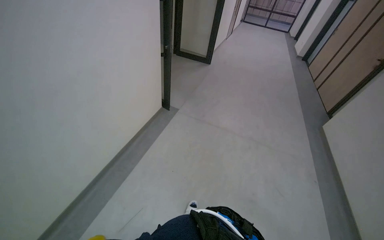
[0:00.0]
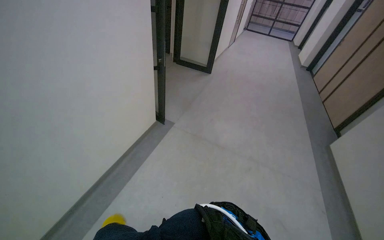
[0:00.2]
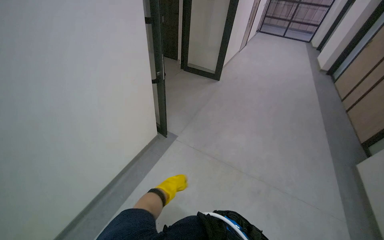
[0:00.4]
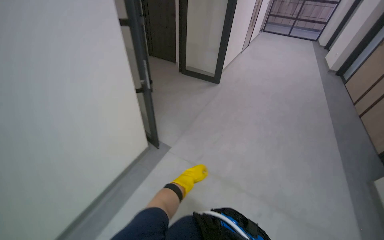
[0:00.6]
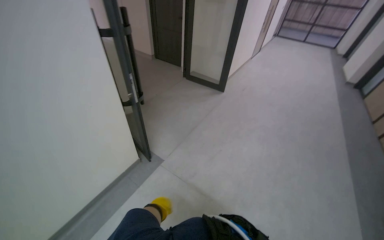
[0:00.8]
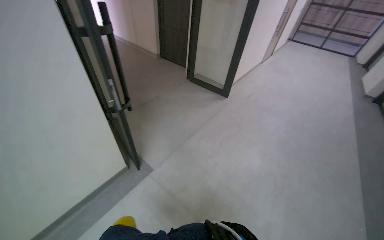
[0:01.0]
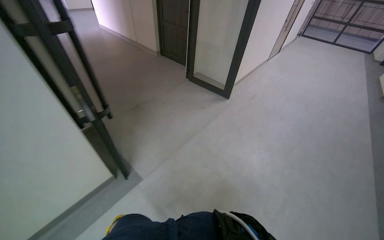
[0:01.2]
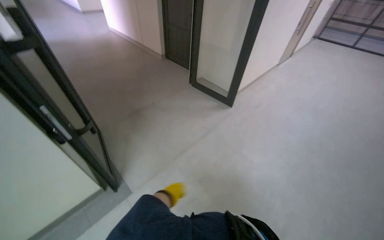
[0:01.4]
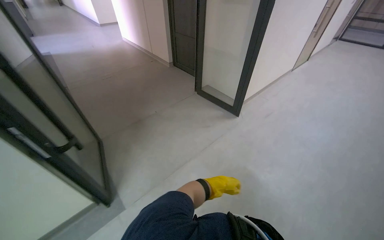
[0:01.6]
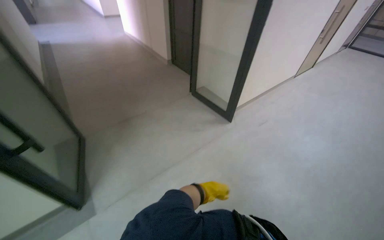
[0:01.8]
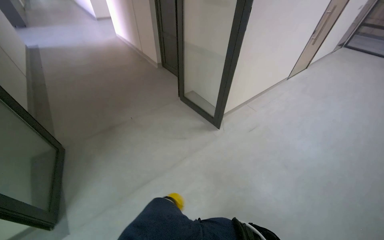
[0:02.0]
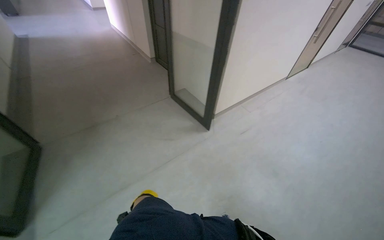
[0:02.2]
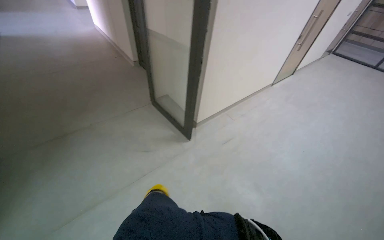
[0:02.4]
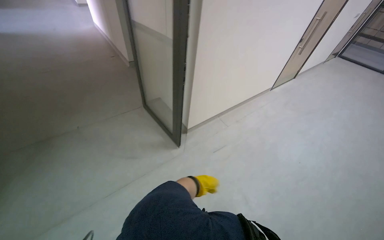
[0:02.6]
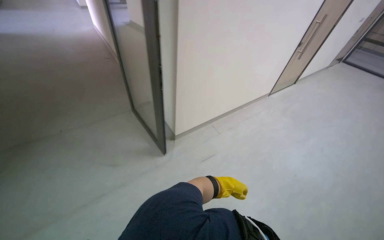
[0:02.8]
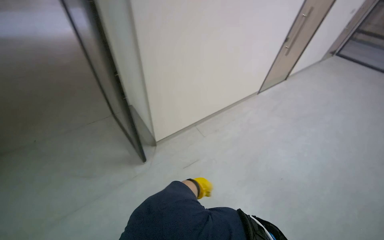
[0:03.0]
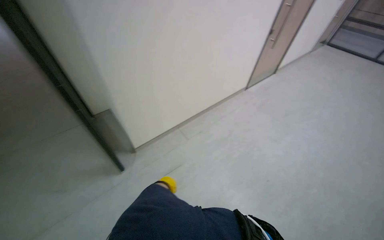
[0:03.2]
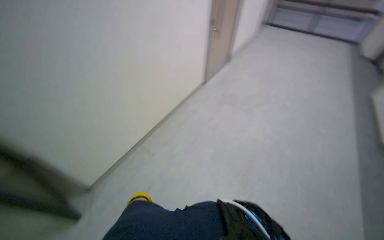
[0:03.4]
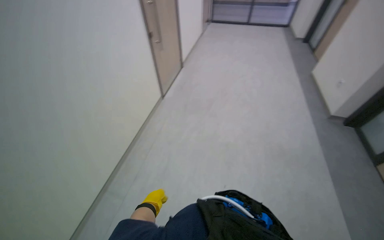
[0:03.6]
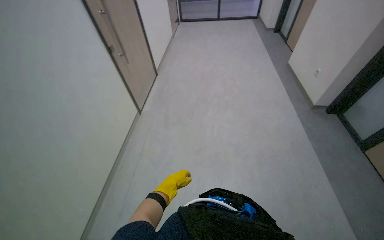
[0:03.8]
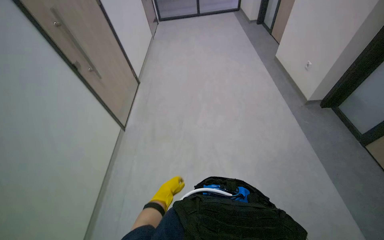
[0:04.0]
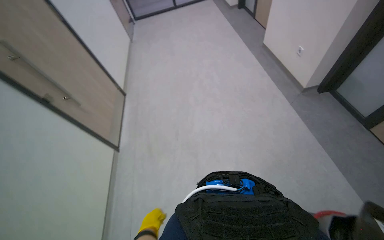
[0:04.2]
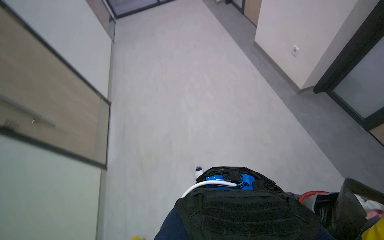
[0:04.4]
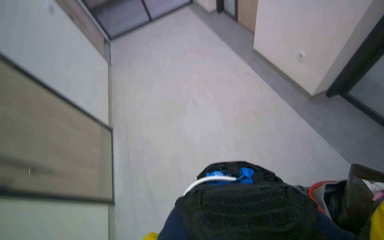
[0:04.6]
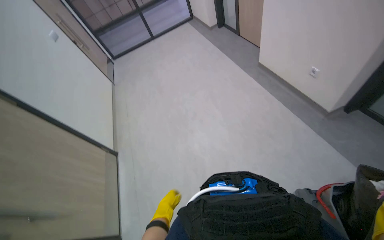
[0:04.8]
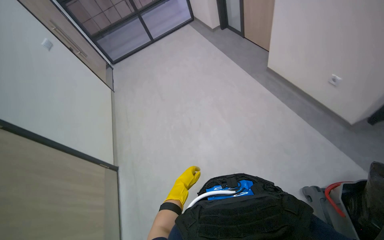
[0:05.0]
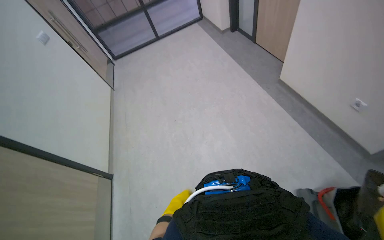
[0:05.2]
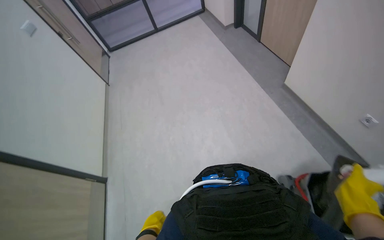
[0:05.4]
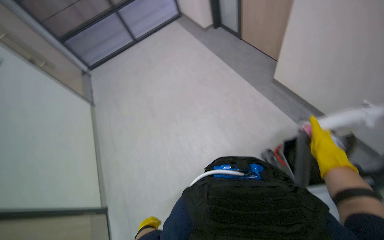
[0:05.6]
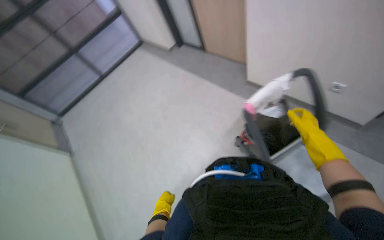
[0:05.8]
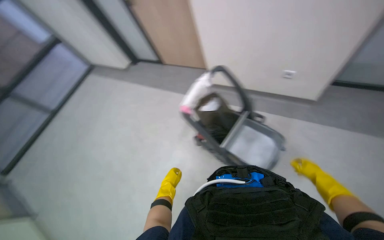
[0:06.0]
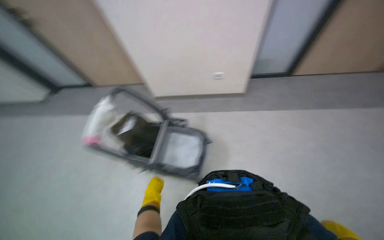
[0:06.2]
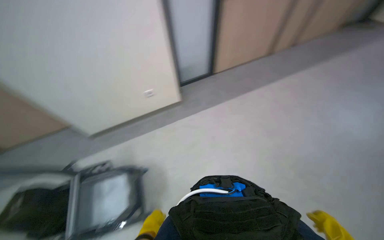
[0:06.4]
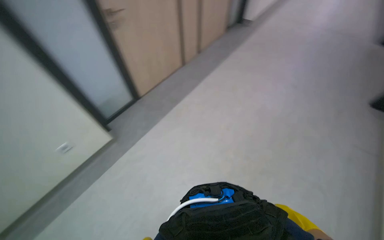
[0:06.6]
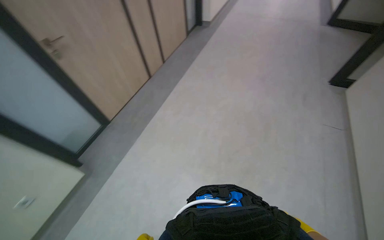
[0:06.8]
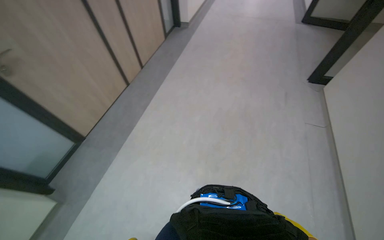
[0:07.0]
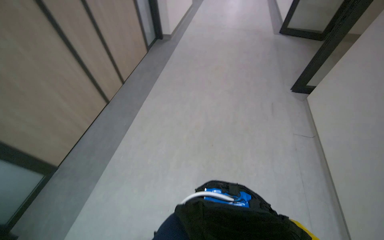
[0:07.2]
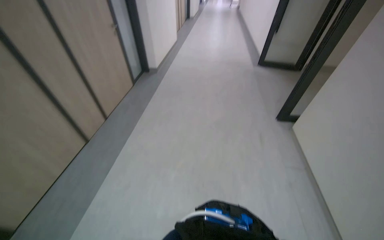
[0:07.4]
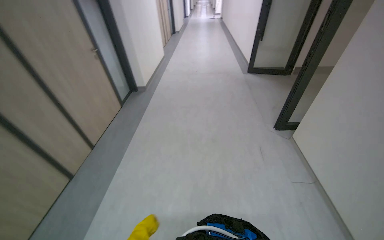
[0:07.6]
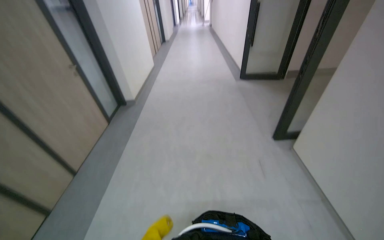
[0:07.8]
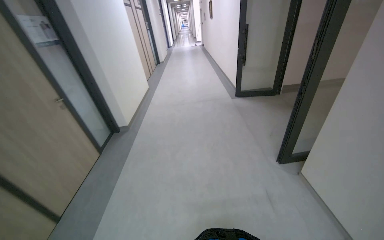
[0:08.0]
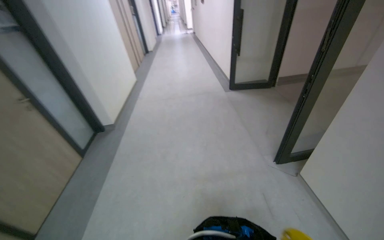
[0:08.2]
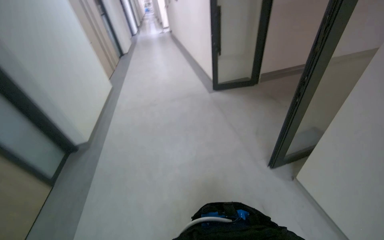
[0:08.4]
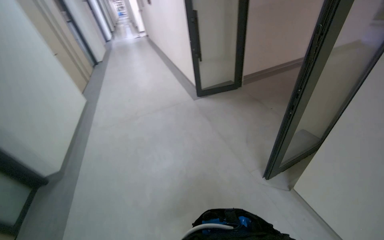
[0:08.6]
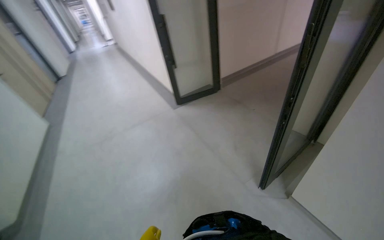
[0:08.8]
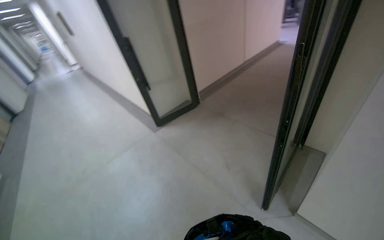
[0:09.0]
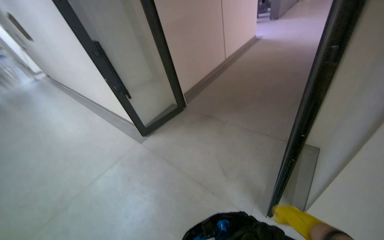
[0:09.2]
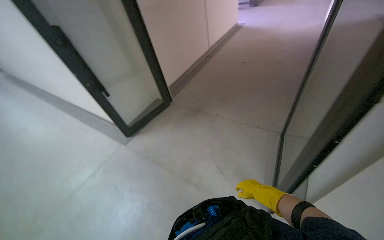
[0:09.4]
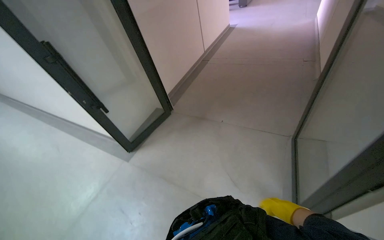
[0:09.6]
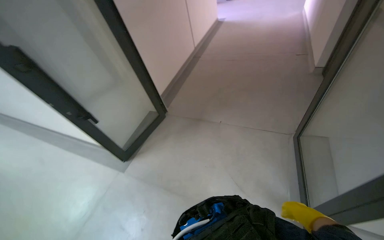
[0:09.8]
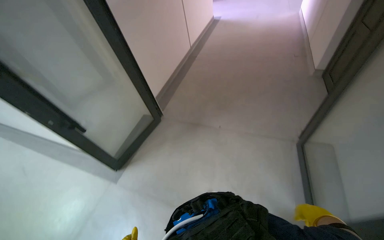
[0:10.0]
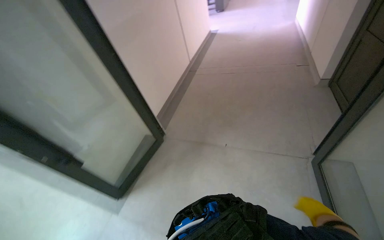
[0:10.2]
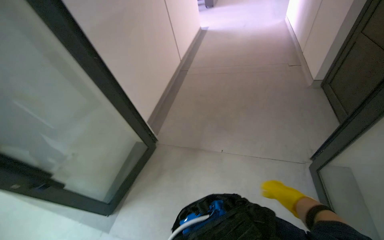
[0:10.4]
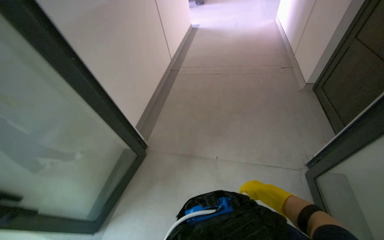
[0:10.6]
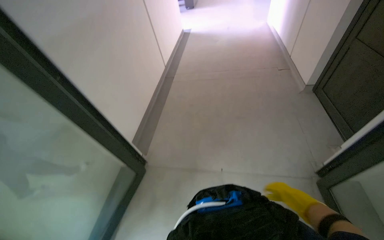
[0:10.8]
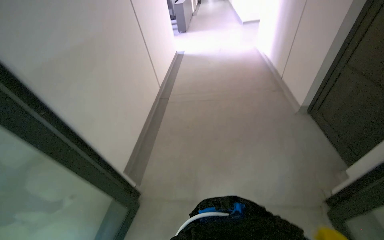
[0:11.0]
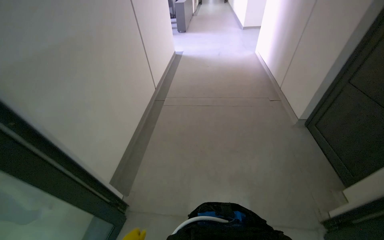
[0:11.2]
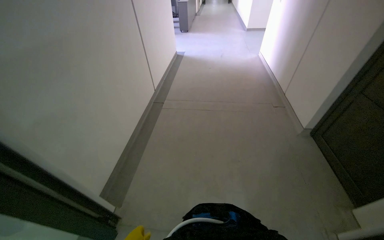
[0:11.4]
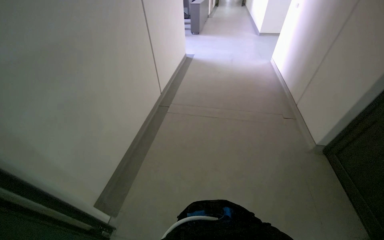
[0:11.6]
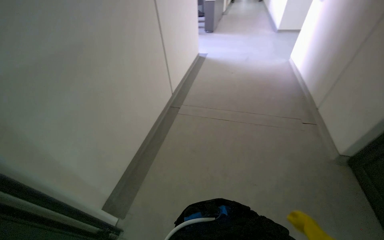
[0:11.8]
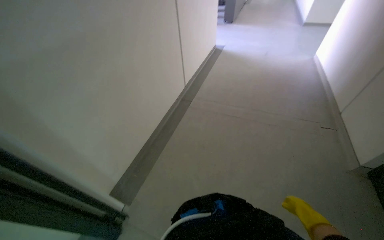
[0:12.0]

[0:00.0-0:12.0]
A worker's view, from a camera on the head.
Job: mopping floor.
The whole recording: Mopping hallway floor. The worker mops the hallway floor with a long-handled mop.
0:00.0 to 0:01.6: The camera travels approximately 2 m. The head rotates about 25 degrees to the left.
0:01.6 to 0:03.0: The camera is carried roughly 1.5 m.
0:03.0 to 0:04.4: The wearer moves some 1.5 m. The wearer looks roughly 70 degrees further to the right.
0:04.4 to 0:06.0: The wearer moves some 1 m. The wearer's head swings about 50 degrees to the right.
0:06.0 to 0:07.6: The camera is carried roughly 80 cm. The head turns to the right by about 35 degrees. The camera pitches upward, by some 20 degrees.
0:07.6 to 0:09.0: The wearer moves roughly 1.5 m. The wearer's head swings approximately 45 degrees to the right.
0:09.0 to 0:10.4: The camera is carried roughly 1 m. The wearer's head swings some 35 degrees to the right.
0:10.4 to 0:12.0: The head travels roughly 1 m.

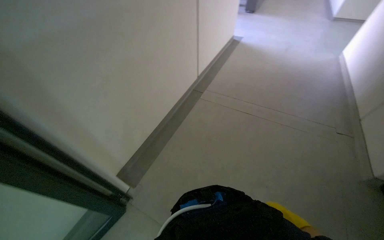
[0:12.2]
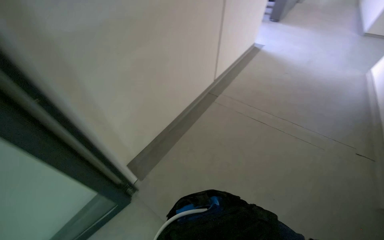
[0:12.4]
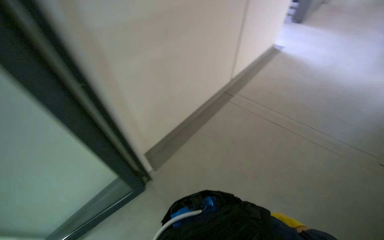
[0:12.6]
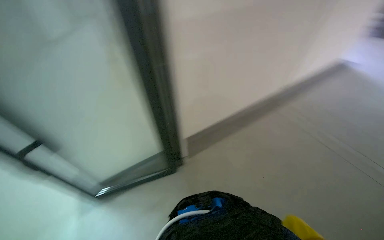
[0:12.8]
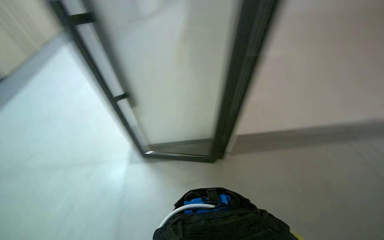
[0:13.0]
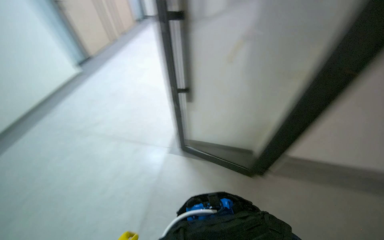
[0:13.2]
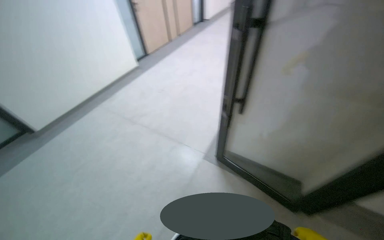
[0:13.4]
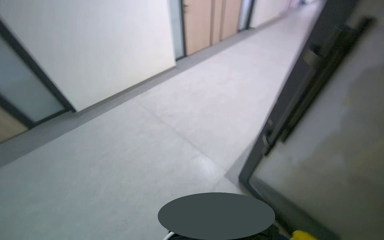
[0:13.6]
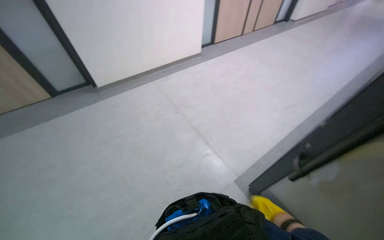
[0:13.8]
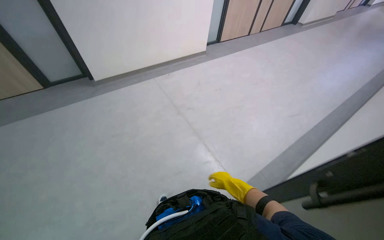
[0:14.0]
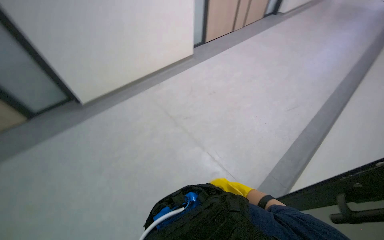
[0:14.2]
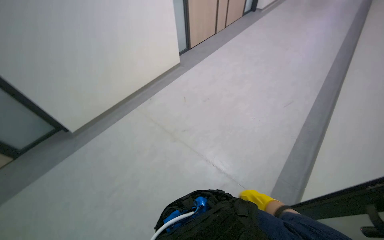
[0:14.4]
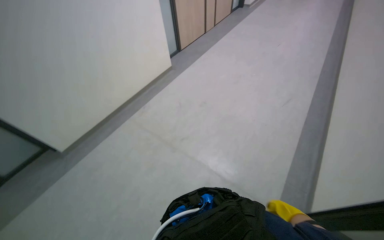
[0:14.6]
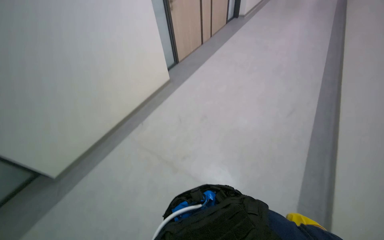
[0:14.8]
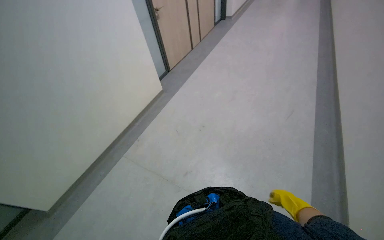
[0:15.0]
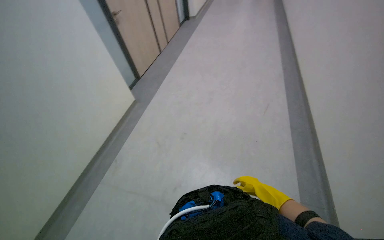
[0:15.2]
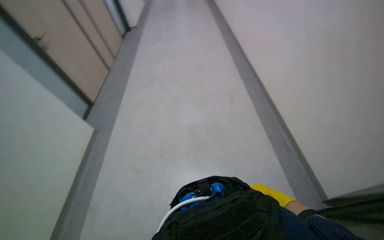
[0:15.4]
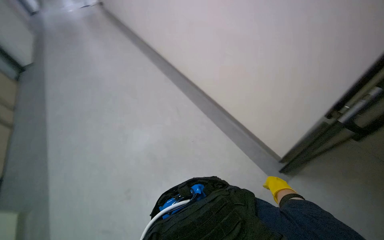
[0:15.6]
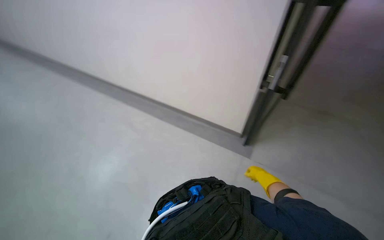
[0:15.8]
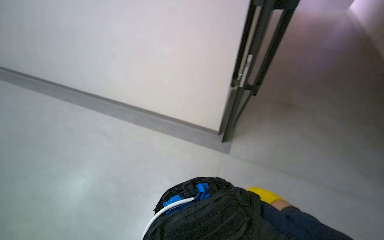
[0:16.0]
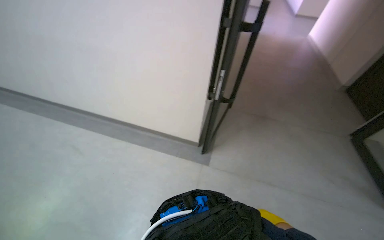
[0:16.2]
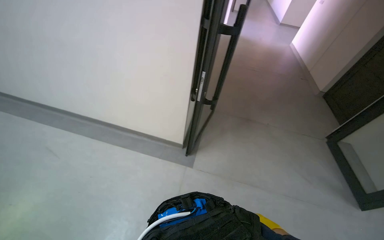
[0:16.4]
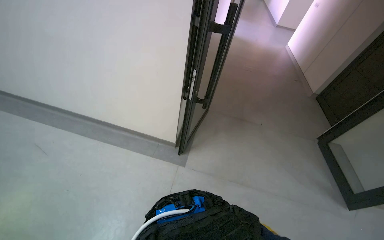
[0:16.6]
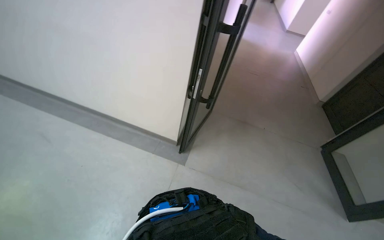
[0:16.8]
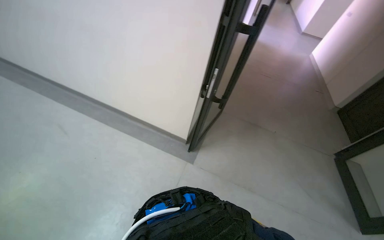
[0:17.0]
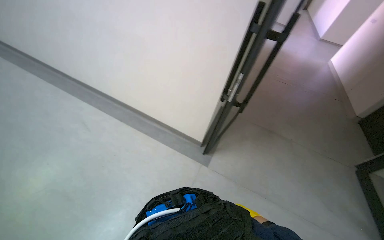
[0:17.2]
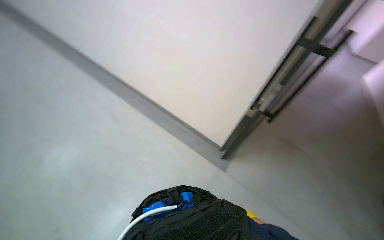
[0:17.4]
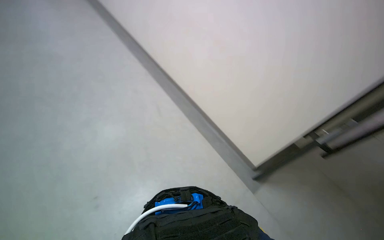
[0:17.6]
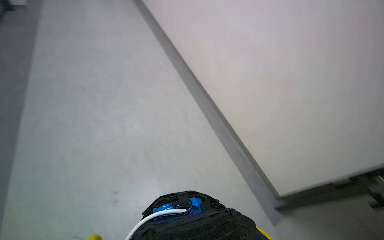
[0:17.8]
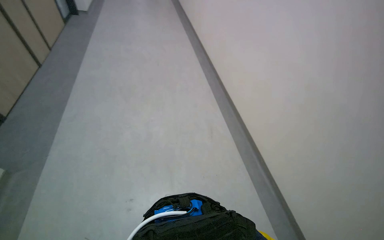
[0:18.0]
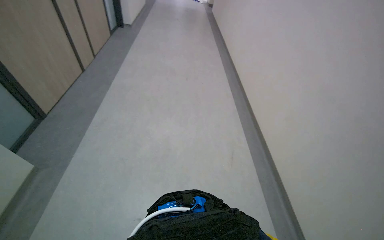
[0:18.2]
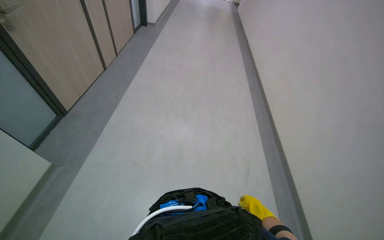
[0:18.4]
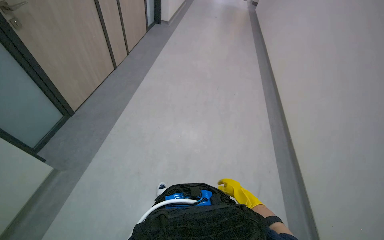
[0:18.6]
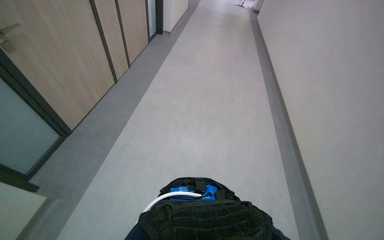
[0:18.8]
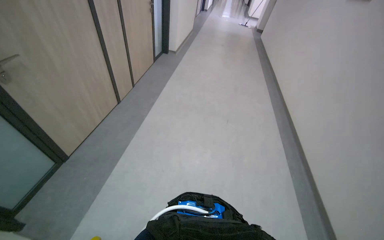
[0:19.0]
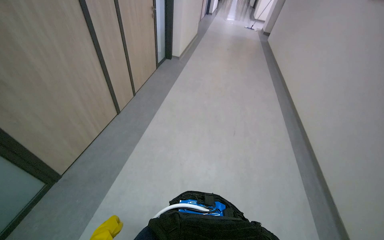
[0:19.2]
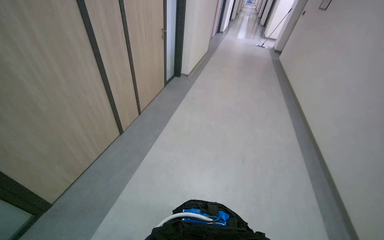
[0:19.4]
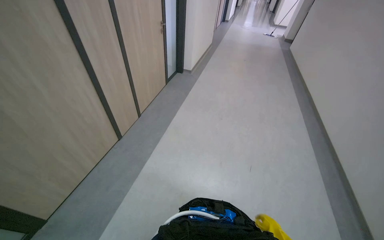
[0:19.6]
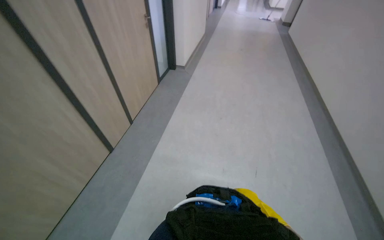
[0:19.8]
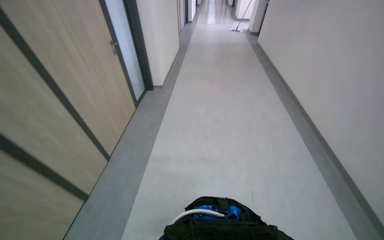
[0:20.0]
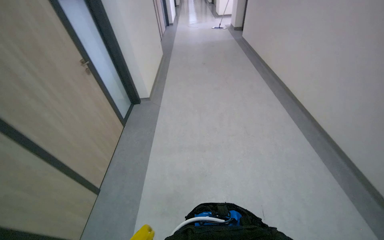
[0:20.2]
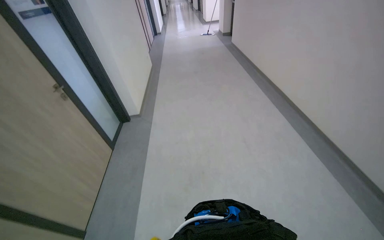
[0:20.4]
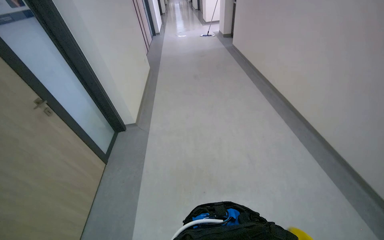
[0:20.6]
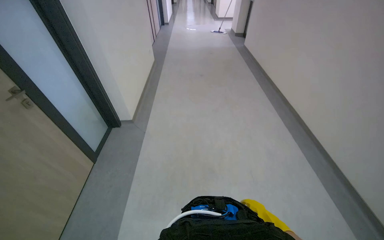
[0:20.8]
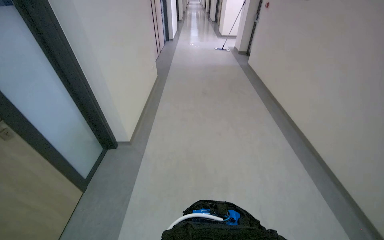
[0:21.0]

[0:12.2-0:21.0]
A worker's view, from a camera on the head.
Job: mopping floor.
The whole recording: Mopping hallway floor. The worker mops the hallway floor with a long-handled mop.
0:12.2 to 0:13.6: The wearer looks about 115 degrees further to the left.
0:13.6 to 0:15.2: The wearer moves some 80 cm. Everything in view rotates some 30 degrees counterclockwise.
0:15.2 to 0:16.6: The wearer looks approximately 70 degrees further to the right.
0:16.6 to 0:18.0: The wearer's head swings about 75 degrees to the left. The view tips upward by about 15 degrees.
0:18.0 to 0:19.6: The camera travels roughly 1.5 m. The head turns to the left by approximately 30 degrees.
0:19.6 to 0:21.0: The head travels approximately 1.5 m.
